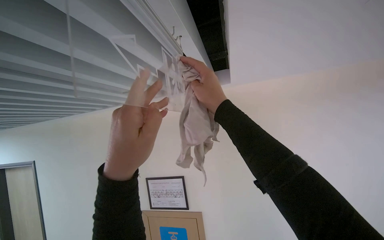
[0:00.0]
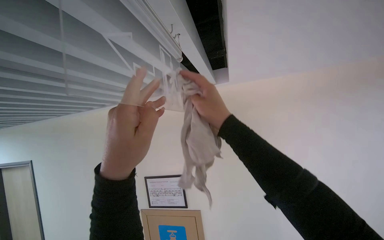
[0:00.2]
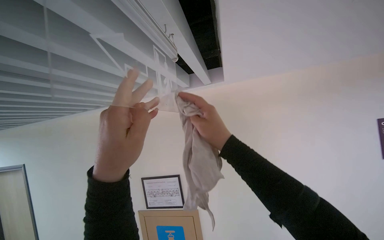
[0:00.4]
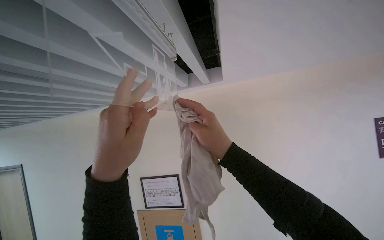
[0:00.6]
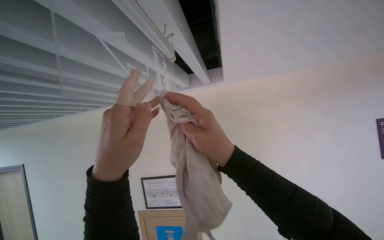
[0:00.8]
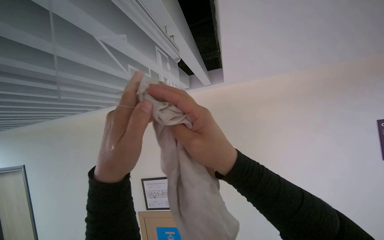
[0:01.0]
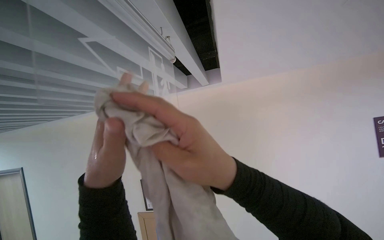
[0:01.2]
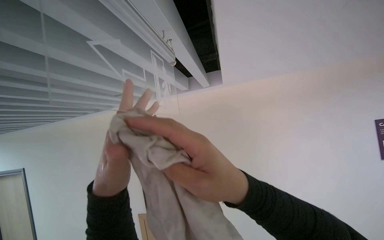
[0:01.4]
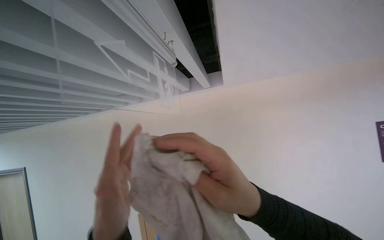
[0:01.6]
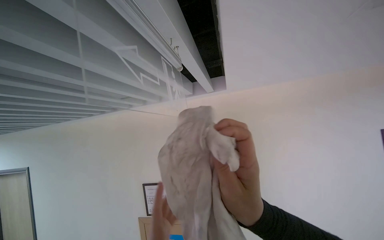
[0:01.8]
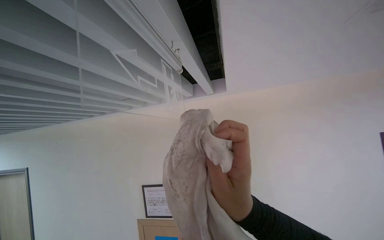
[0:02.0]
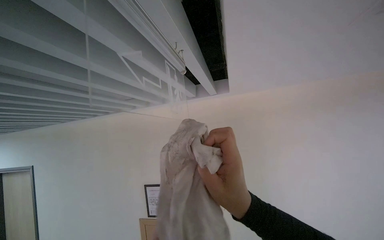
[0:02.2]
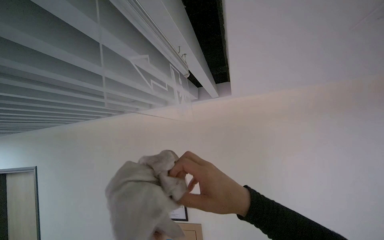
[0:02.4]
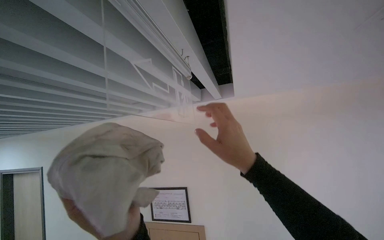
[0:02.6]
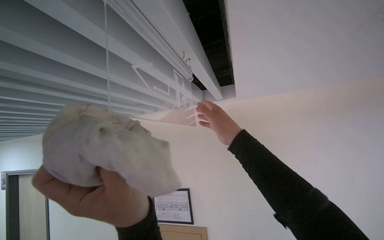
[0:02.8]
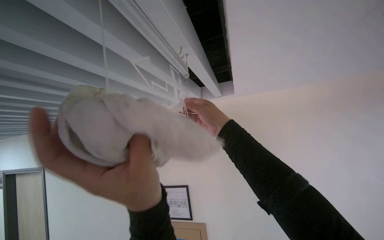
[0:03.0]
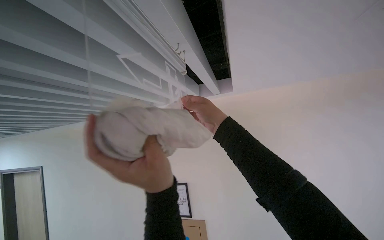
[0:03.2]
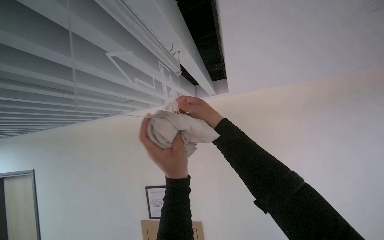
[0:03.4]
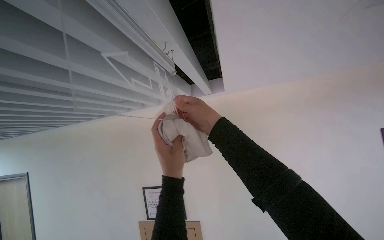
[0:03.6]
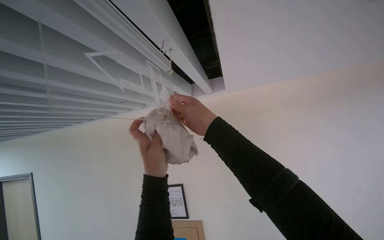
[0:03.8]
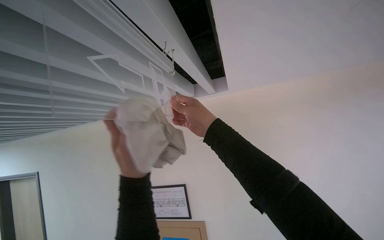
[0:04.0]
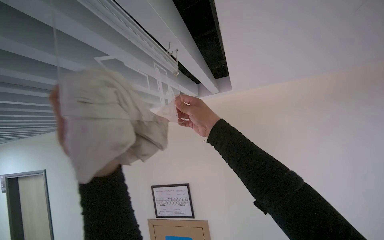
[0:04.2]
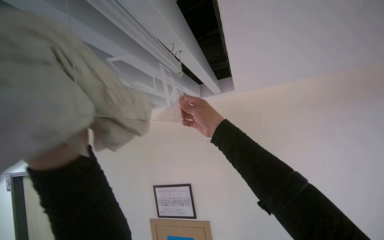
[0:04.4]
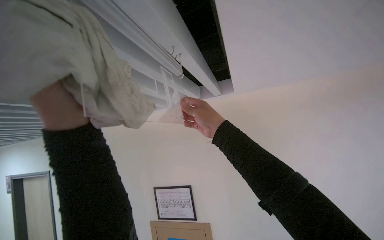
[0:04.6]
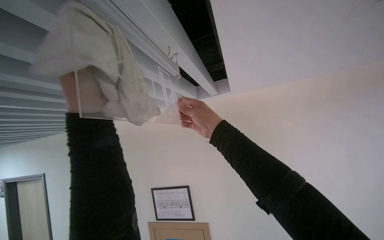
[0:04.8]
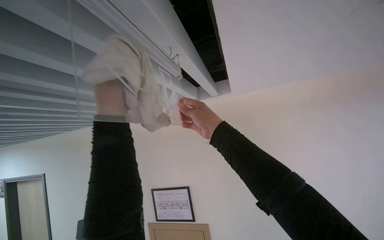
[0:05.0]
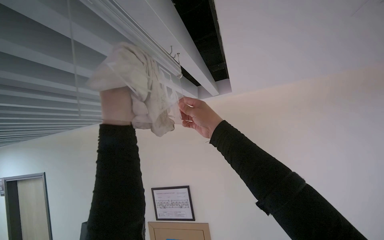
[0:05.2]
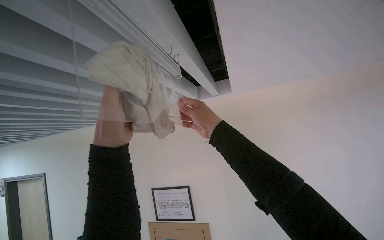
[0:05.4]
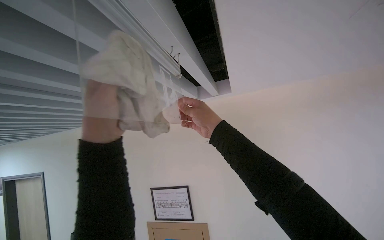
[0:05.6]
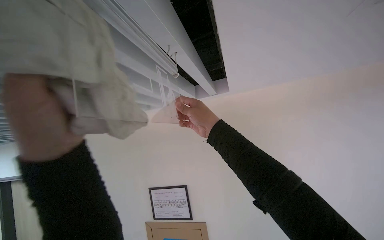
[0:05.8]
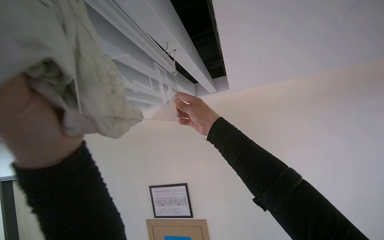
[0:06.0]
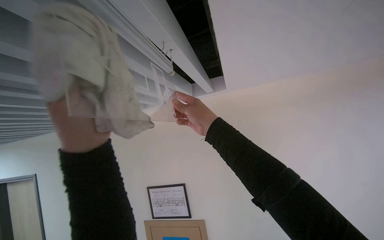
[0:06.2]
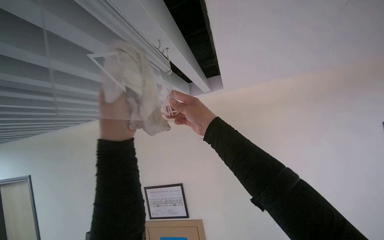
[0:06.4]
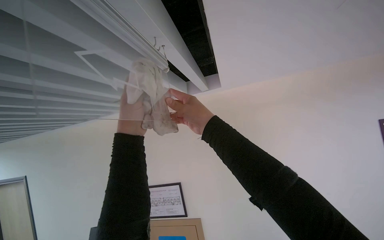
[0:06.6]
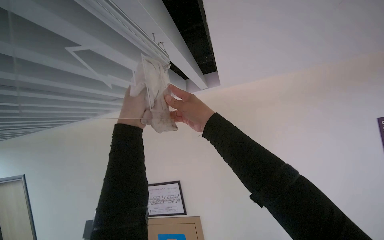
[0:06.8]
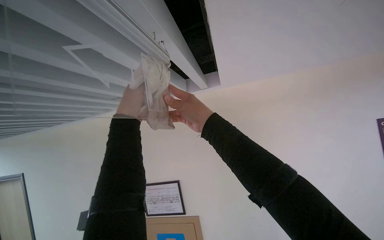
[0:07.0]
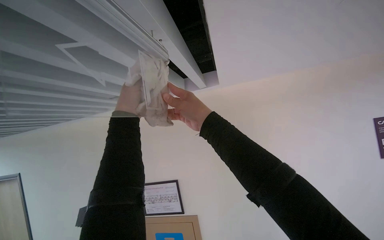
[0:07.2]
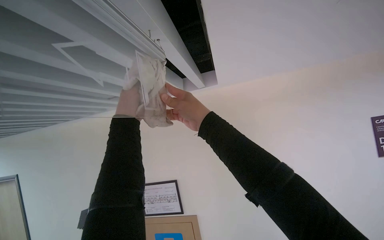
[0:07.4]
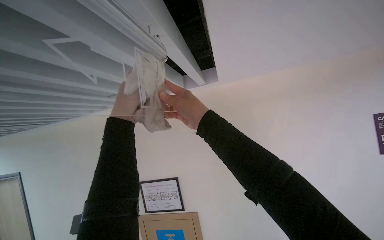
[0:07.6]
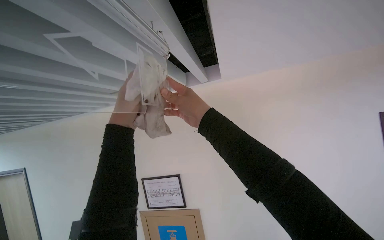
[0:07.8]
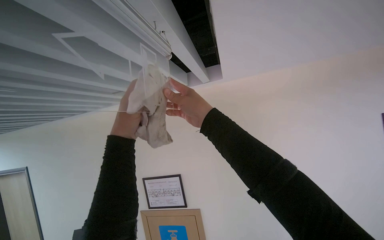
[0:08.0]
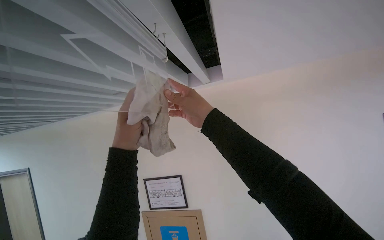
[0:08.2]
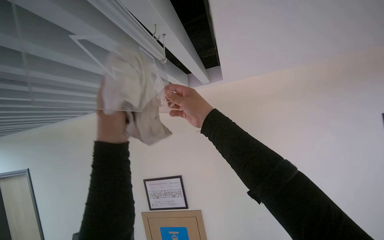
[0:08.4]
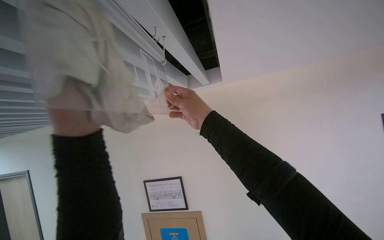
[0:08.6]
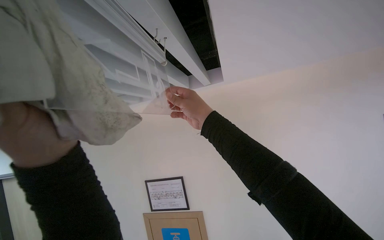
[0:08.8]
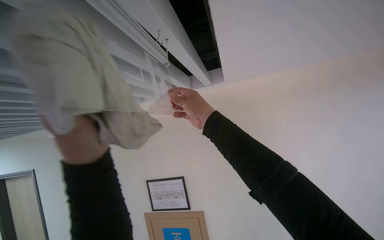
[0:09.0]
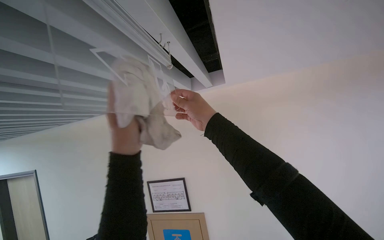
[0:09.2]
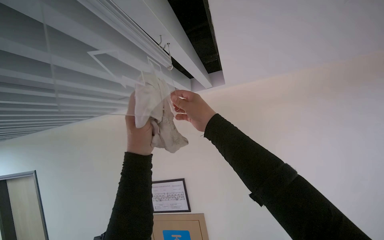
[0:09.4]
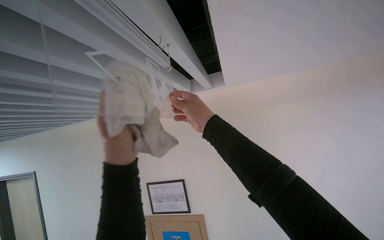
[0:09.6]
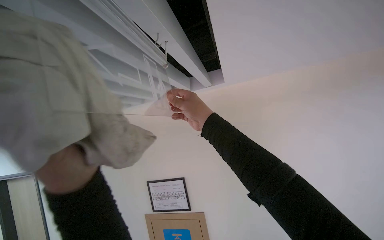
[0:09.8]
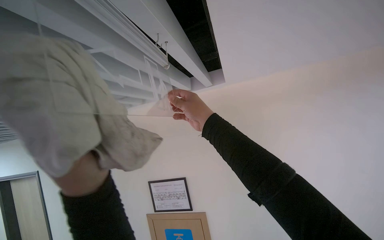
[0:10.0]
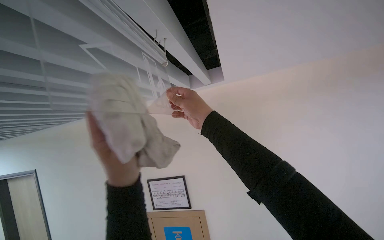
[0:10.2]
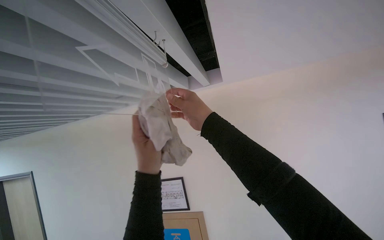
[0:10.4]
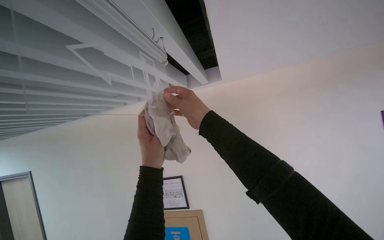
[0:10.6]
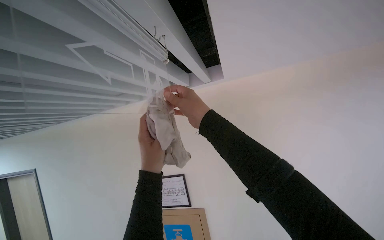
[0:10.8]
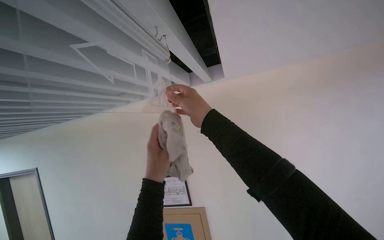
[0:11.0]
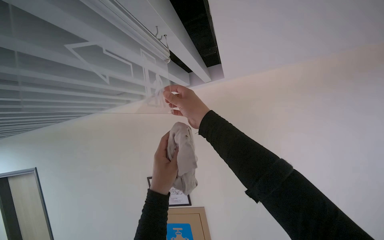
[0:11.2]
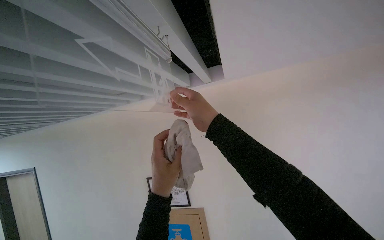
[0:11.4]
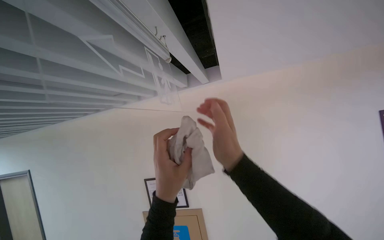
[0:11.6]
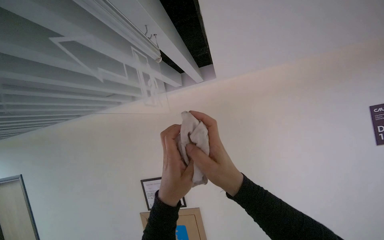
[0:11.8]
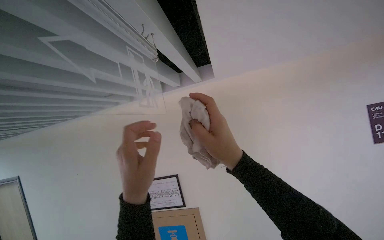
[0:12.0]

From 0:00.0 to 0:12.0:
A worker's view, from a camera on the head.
Job: wiping surfaces.
The whole recording: Wiping Exit Sign. The worker wipes the Exit Sign with a cloth.
From 0:00.0 to 0:01.6: The left hand is displaced down the picture by about 10 cm, while the right hand shifts some 15 cm down the picture and nearer to the camera.
From 0:01.6 to 0:03.0: The right hand shifts some 10 cm up the picture and farther from the camera.
From 0:04.4 to 0:06.0: The left hand goes farther from the camera and returns, some 20 cm each way.
From 0:06.0 to 0:07.6: The left hand travels farther from the camera by approximately 30 cm.
From 0:07.6 to 0:09.0: The left hand heads nearer to the camera and down the picture, covering roughly 20 cm.
From 0:09.0 to 0:10.4: The left hand goes left and right, some 15 cm each way, reversing 2 times.
From 0:10.4 to 0:12.0: The right hand is displaced down the picture and nearer to the camera by some 15 cm. Meanwhile the left hand travels nearer to the camera by about 10 cm.

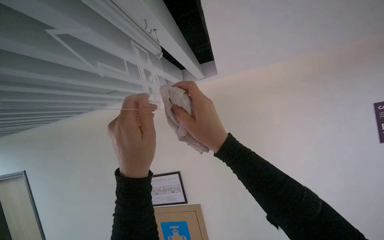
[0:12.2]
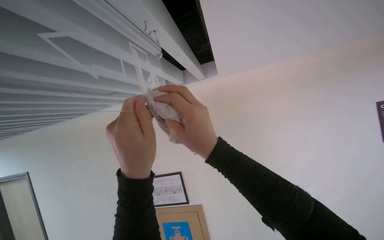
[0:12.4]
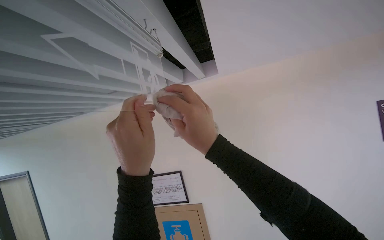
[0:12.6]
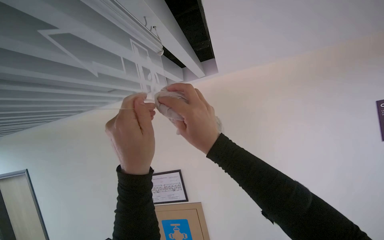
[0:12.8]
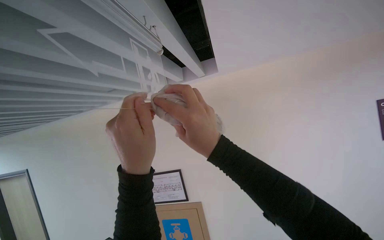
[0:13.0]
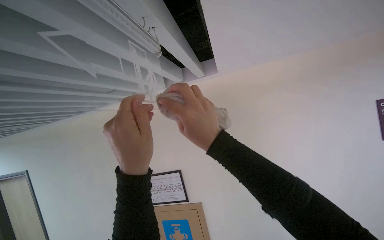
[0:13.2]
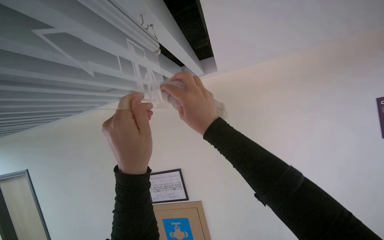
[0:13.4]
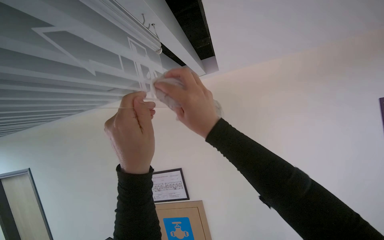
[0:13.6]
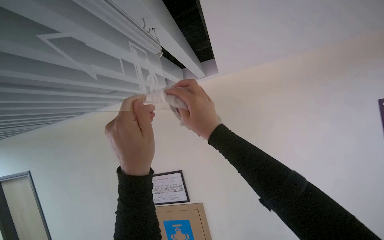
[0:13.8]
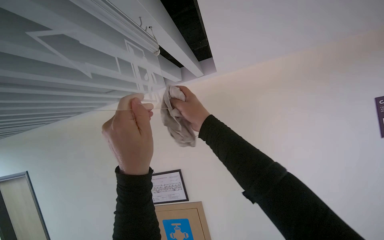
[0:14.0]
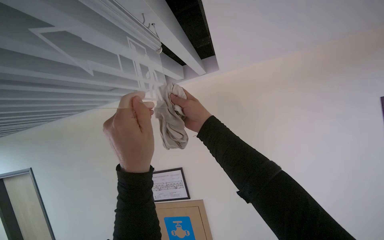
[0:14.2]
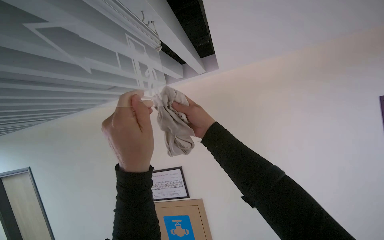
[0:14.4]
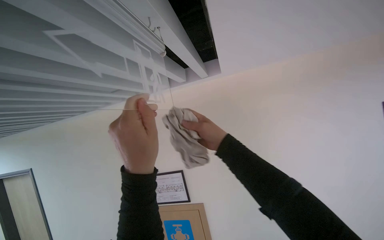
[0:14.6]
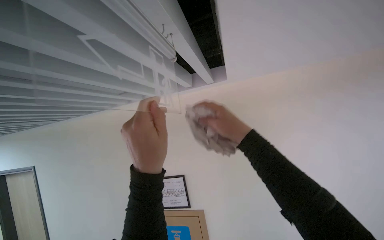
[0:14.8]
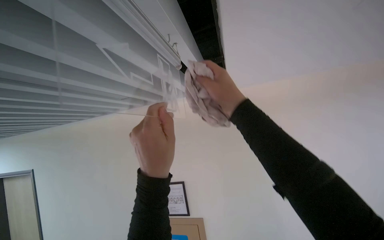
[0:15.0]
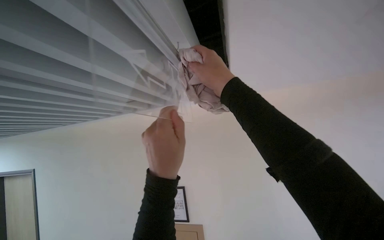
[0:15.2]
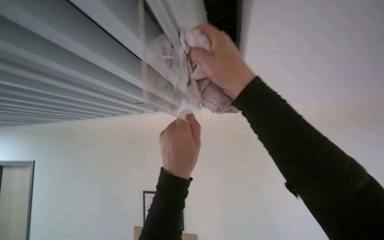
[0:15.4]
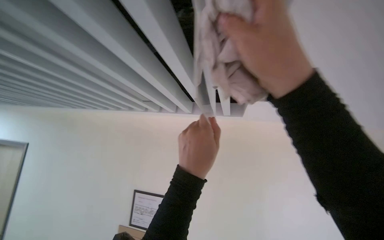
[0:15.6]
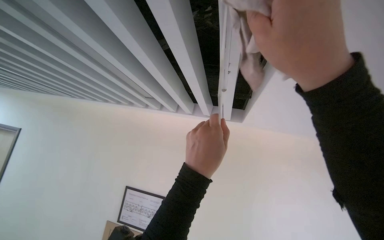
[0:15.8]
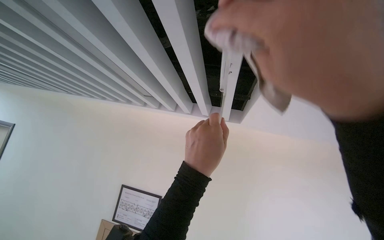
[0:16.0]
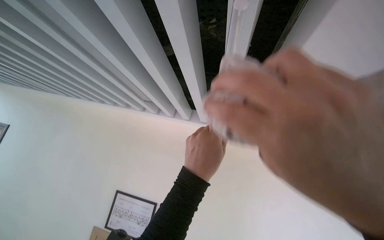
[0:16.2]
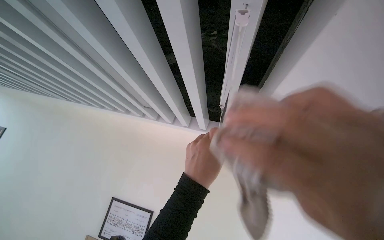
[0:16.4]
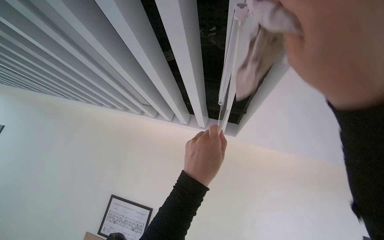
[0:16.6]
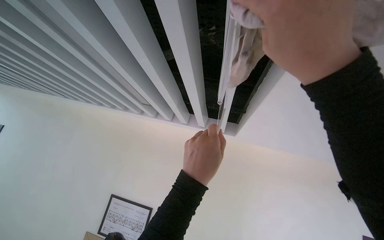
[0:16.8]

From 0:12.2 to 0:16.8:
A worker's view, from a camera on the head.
Job: wiping surfaces.
The whole recording: Wiping Exit Sign. The worker wipes the Exit Sign with a cloth.
From 0:12.2 to 0:13.8: The hands work in one place, with small movements.
From 0:13.8 to 0:15.2: The right hand is displaced up the picture by about 15 cm.

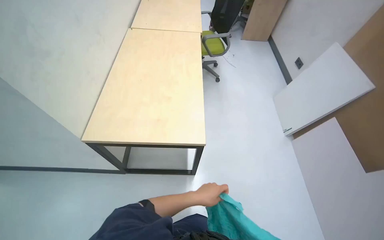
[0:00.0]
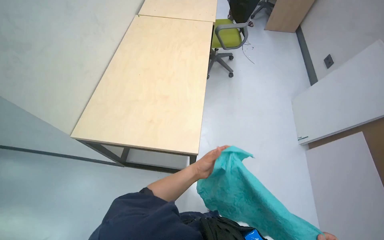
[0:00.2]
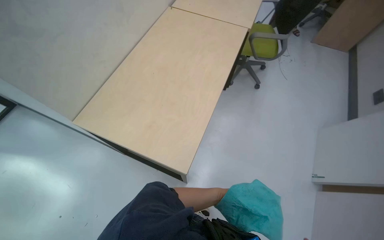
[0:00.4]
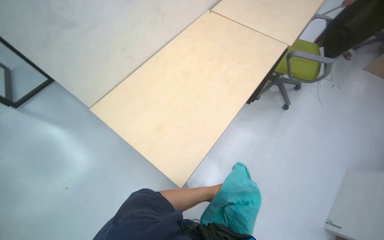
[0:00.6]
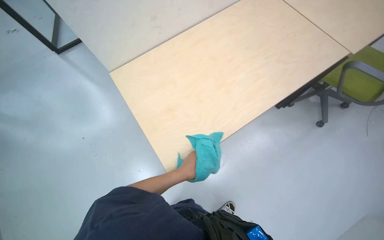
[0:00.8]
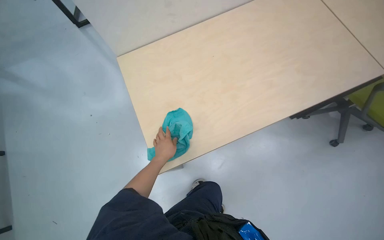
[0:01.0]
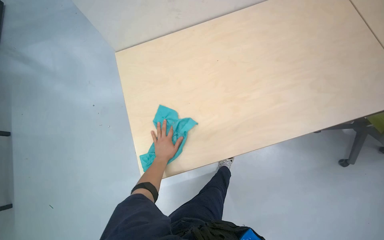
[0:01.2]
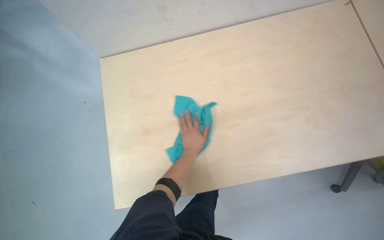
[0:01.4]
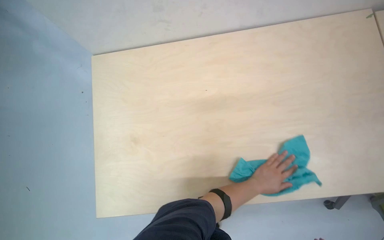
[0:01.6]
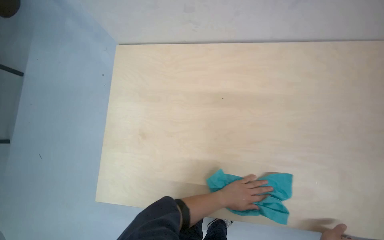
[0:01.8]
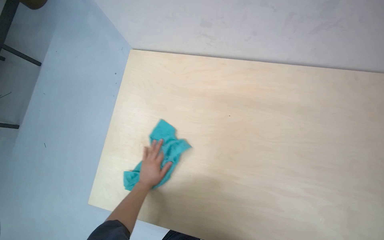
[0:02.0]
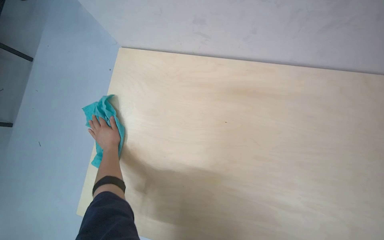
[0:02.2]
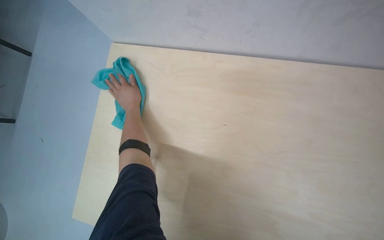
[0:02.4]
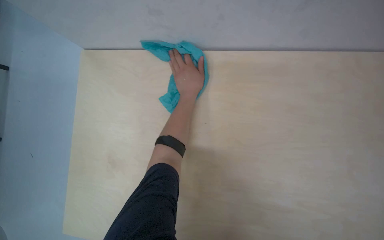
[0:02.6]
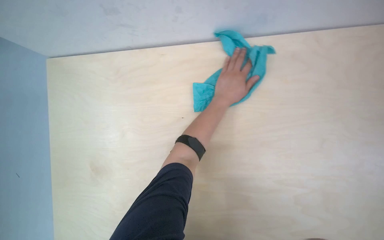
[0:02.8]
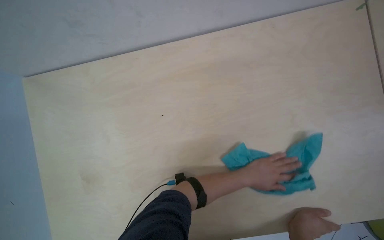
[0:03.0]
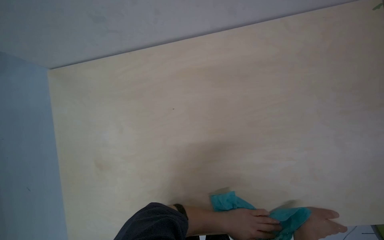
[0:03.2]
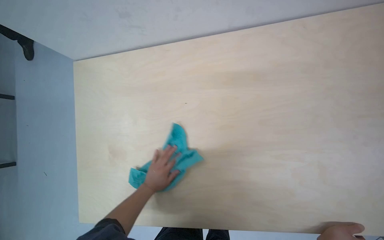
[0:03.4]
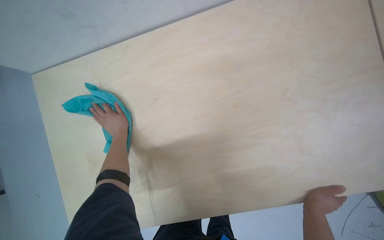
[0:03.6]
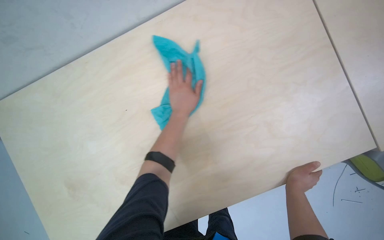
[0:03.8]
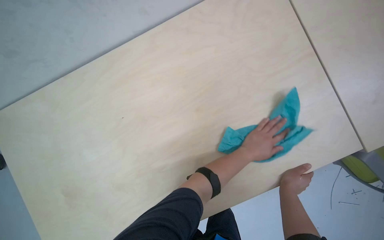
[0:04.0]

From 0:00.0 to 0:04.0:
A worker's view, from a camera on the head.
Job: wiping surfaces.
The whole recording: Wiping surfaces with a cloth. The worker wipes various surfaces on the desk, including a laptop, mouse, and the tabletop, using a cloth.
From 0:00.0 to 0:01.4: The camera is carried about 50 cm. The head turns to the left by some 75 degrees. The view tilts some 20 degrees downward.
From 0:01.4 to 0:02.6: The head turns to the left by some 25 degrees. The wearer looks approximately 20 degrees further downward.
From 0:02.6 to 0:04.0: Everything in view rotates some 45 degrees clockwise.
